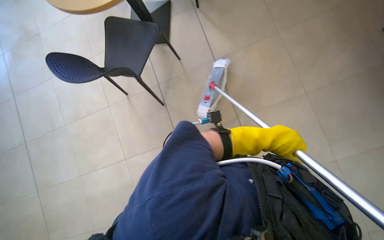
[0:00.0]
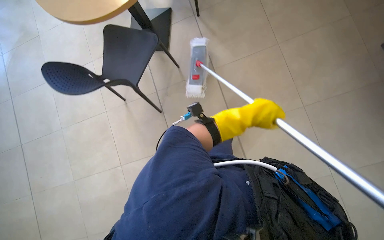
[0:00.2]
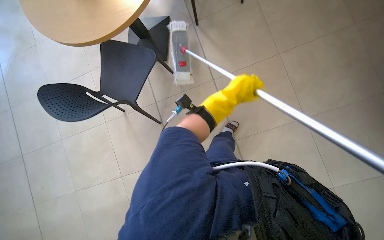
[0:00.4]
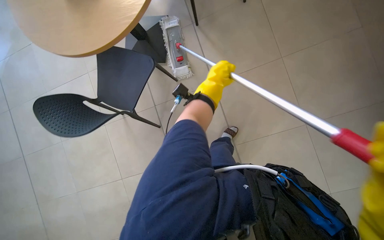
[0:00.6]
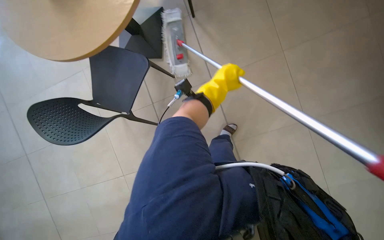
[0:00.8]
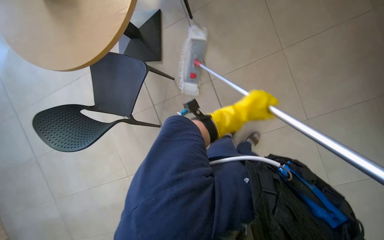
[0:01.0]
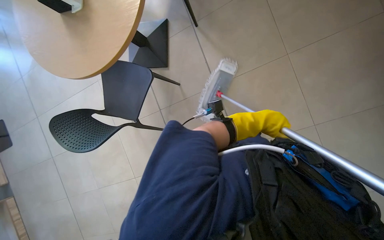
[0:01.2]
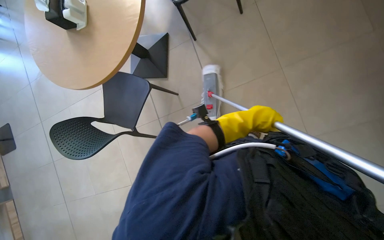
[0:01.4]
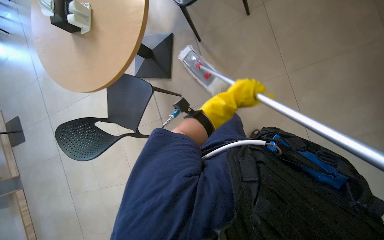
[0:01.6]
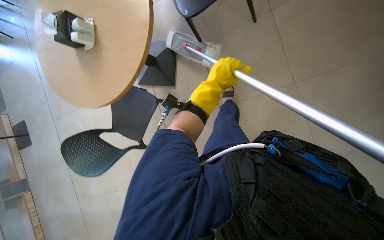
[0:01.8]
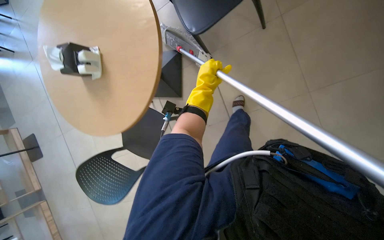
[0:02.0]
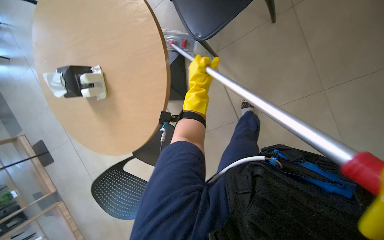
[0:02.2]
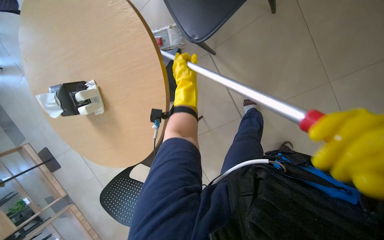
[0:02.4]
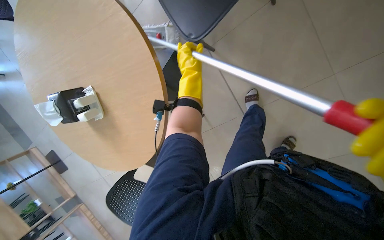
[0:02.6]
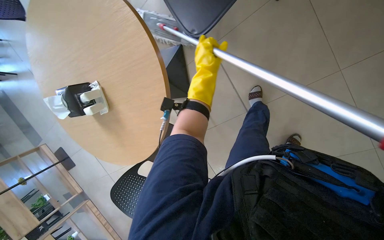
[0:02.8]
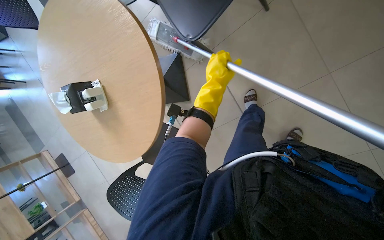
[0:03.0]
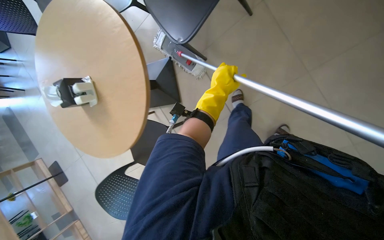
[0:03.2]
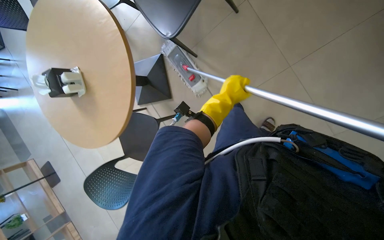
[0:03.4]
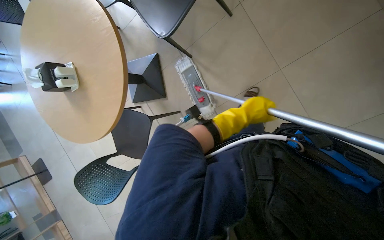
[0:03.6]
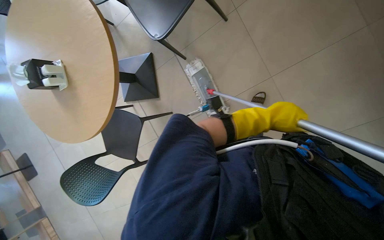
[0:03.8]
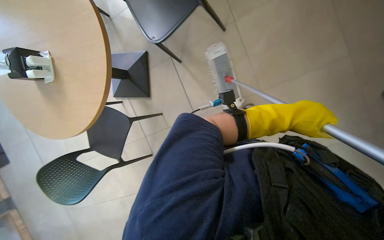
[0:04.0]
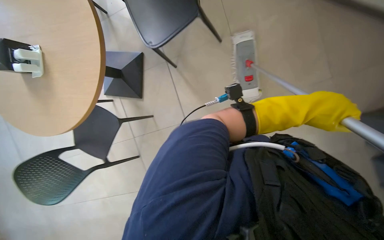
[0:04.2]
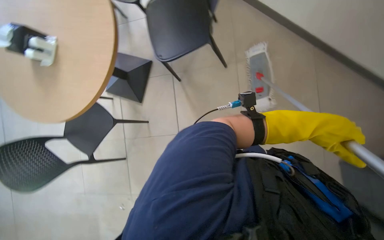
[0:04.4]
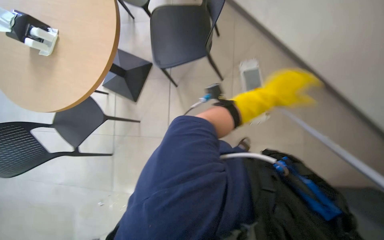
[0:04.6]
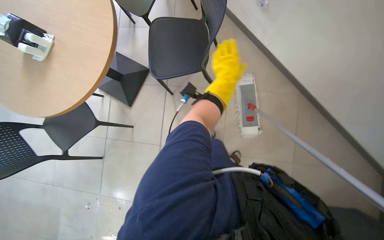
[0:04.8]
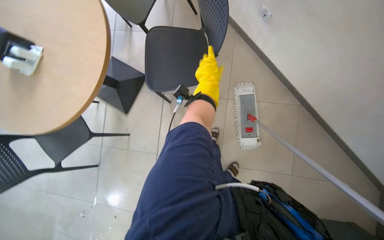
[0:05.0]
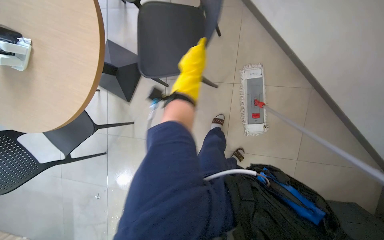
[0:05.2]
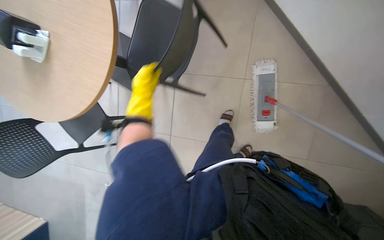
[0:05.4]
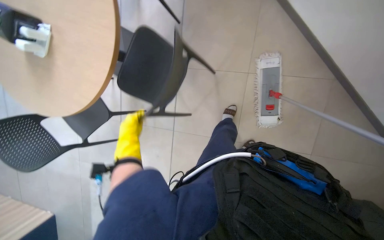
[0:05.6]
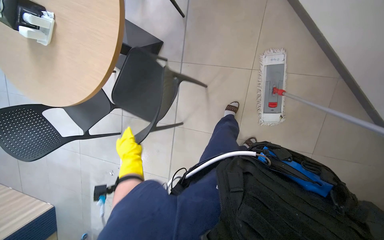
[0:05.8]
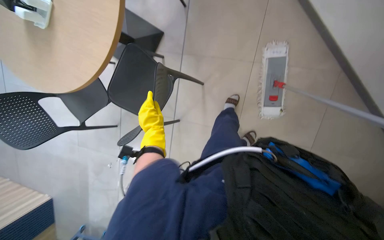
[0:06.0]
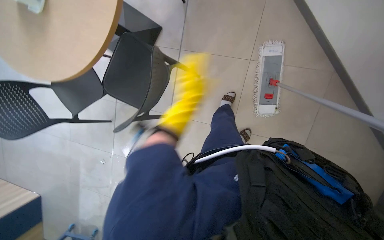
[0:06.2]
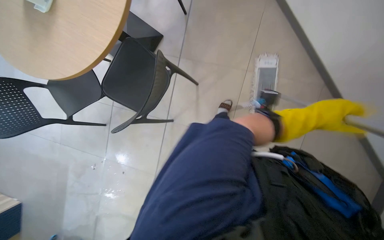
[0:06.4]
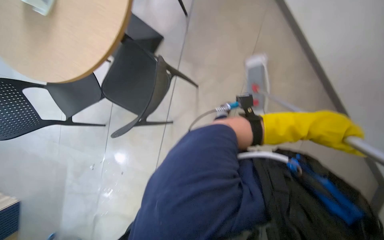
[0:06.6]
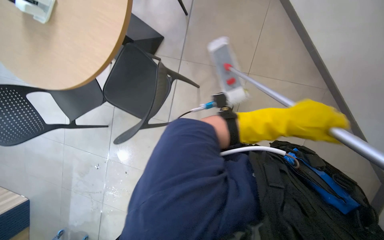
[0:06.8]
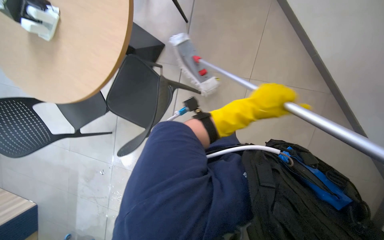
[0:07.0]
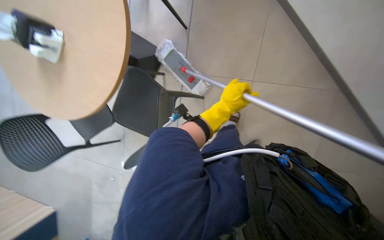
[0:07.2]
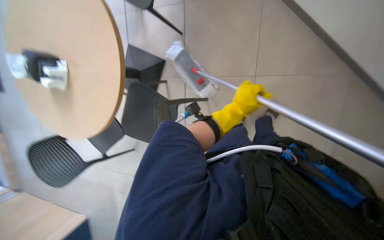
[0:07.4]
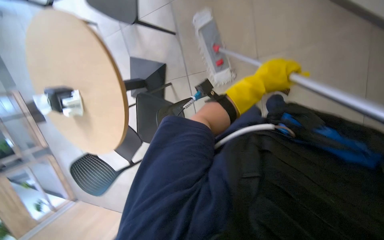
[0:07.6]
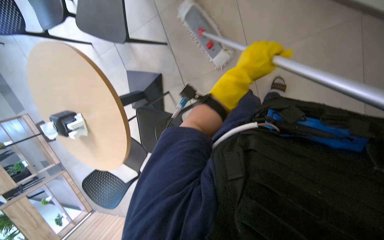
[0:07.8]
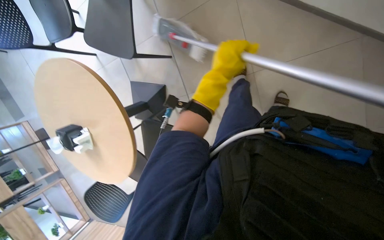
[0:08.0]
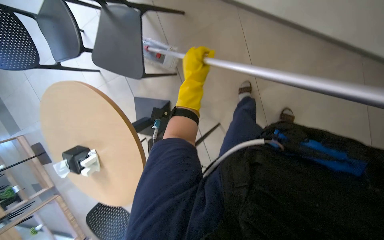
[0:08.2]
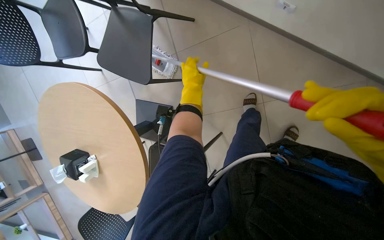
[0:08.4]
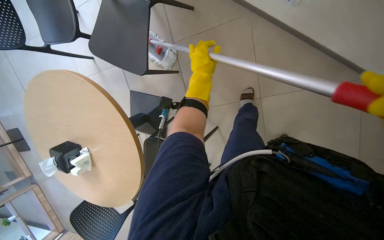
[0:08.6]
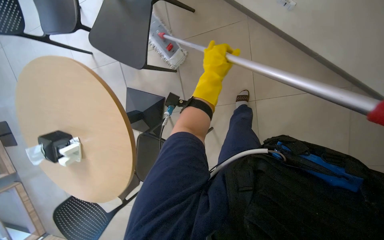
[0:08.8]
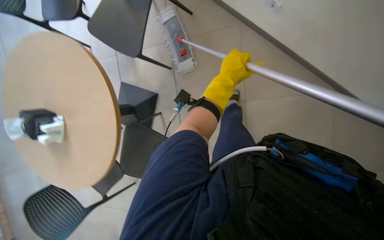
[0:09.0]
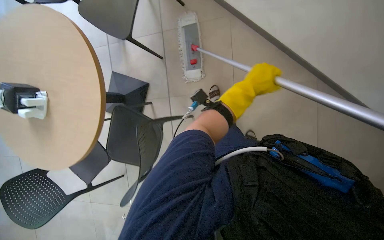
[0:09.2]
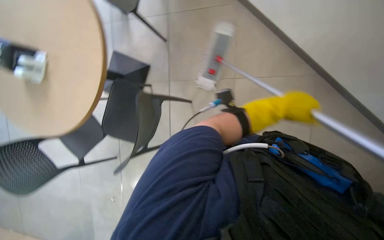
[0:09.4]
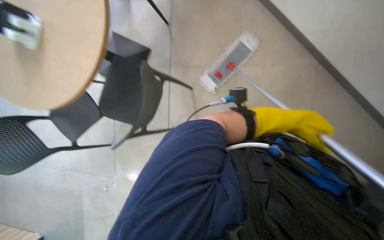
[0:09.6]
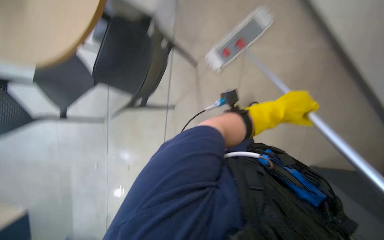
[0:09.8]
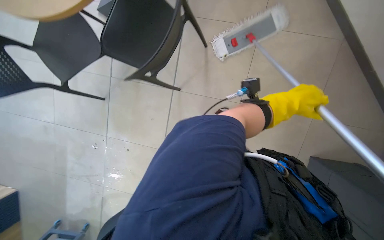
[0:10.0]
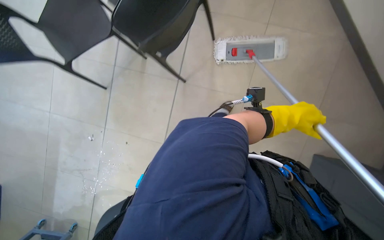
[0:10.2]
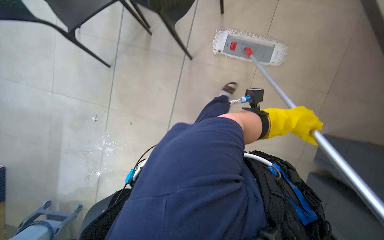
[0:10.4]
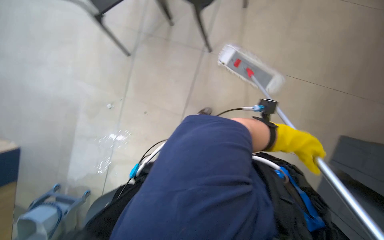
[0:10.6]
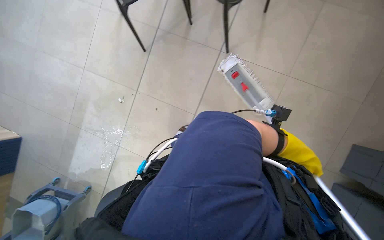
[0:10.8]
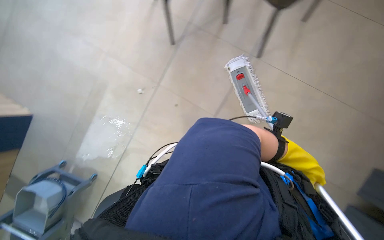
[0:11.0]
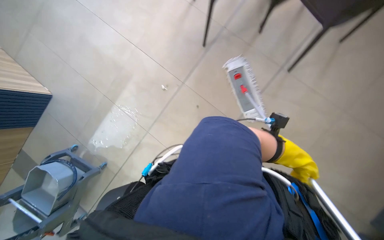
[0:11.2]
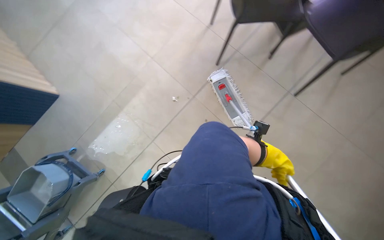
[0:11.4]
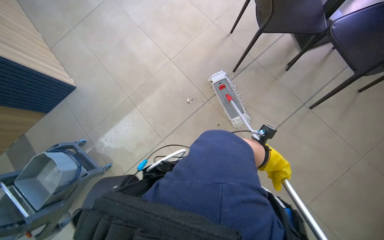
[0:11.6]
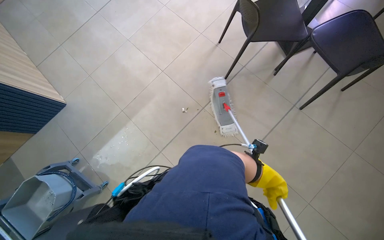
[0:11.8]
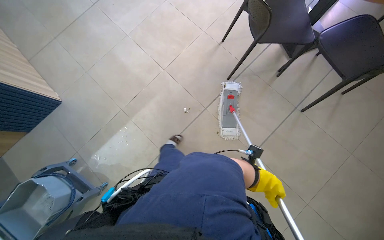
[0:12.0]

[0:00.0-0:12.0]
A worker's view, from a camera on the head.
Job: mopping floor.
The whole recording: Mopping cafeteria floor. The worker mops the cafeteria floor, moving chairs to clear the area.
0:00.0 to 0:01.6: The camera pitches upward, by about 15 degrees. The left hand shifts roughly 15 cm up the picture.
0:03.0 to 0:04.4: The camera sweeps to the right, by roughly 15 degrees. The left hand travels to the right by roughly 50 cm.
0:04.4 to 0:06.0: The left hand goes roughly 60 cm to the left.
0:09.0 to 0:10.4: The view tilts roughly 15 degrees downward.
0:10.4 to 0:12.0: The camera travels to the left, approximately 40 cm. The scene rotates clockwise by some 30 degrees.

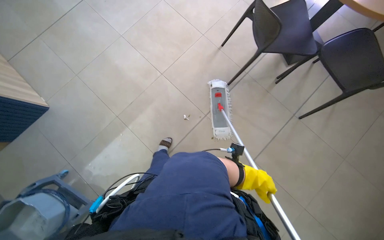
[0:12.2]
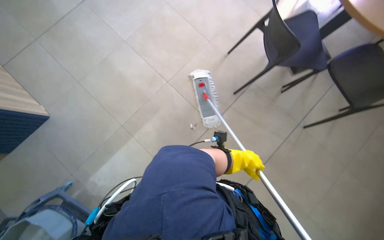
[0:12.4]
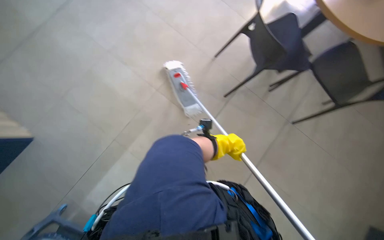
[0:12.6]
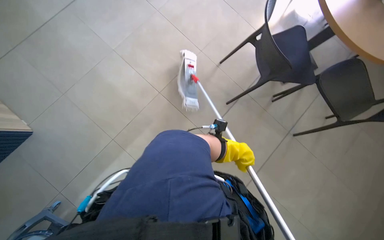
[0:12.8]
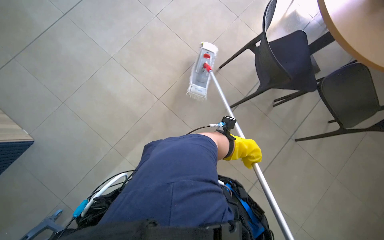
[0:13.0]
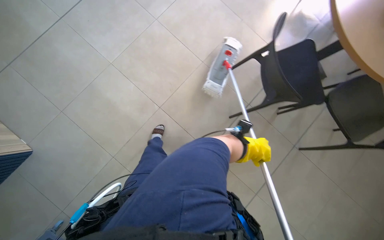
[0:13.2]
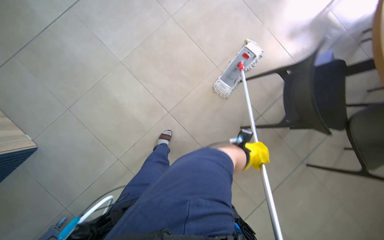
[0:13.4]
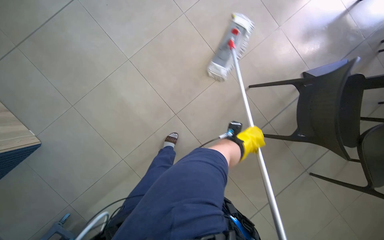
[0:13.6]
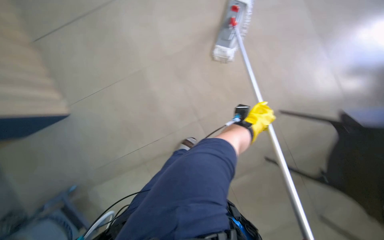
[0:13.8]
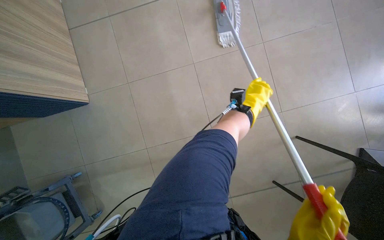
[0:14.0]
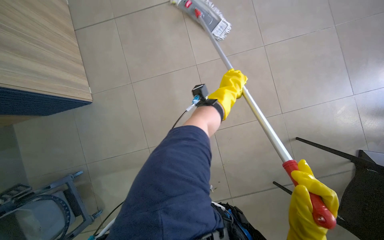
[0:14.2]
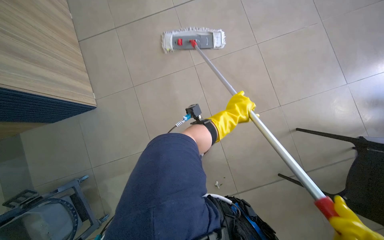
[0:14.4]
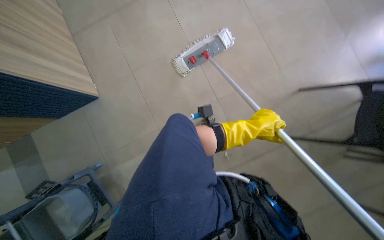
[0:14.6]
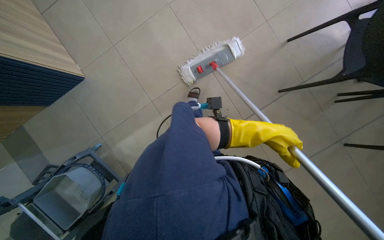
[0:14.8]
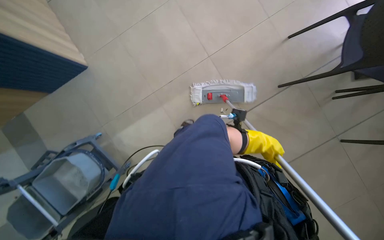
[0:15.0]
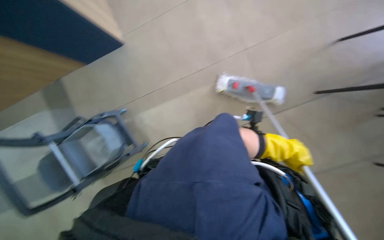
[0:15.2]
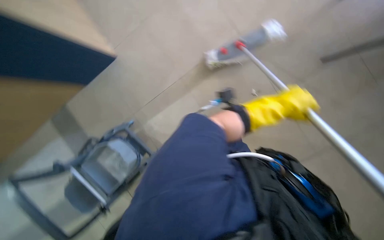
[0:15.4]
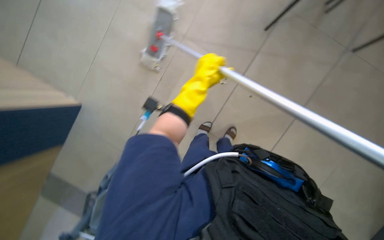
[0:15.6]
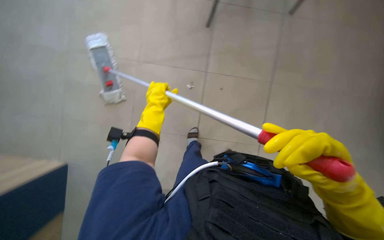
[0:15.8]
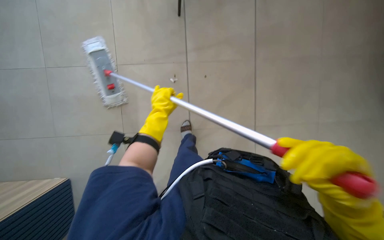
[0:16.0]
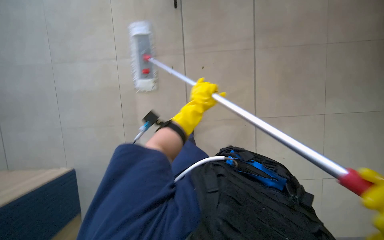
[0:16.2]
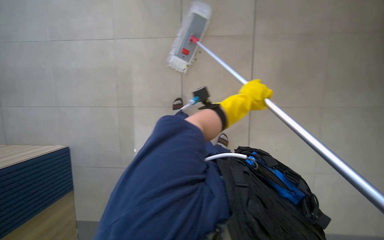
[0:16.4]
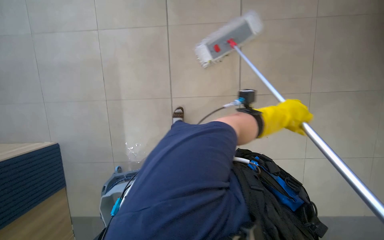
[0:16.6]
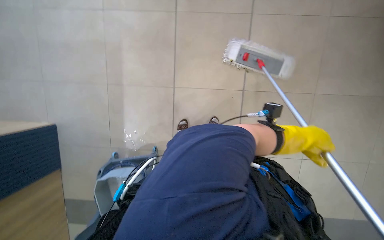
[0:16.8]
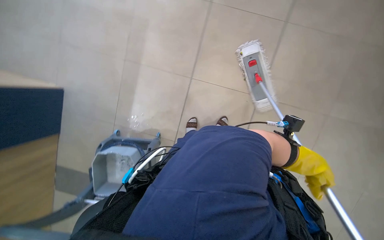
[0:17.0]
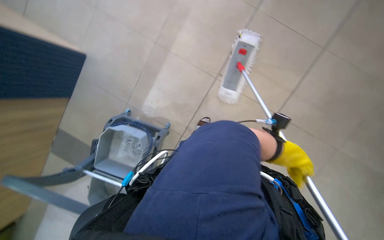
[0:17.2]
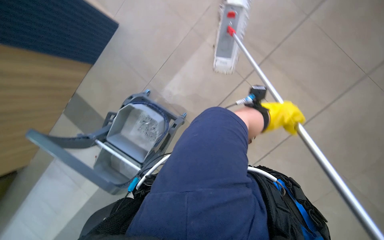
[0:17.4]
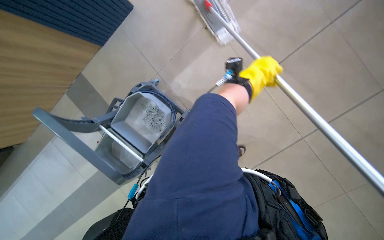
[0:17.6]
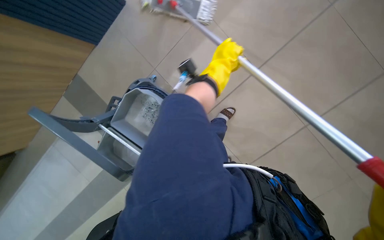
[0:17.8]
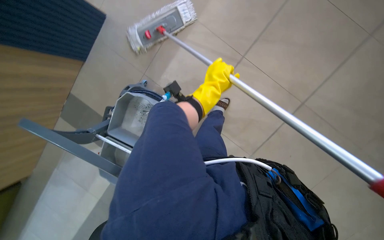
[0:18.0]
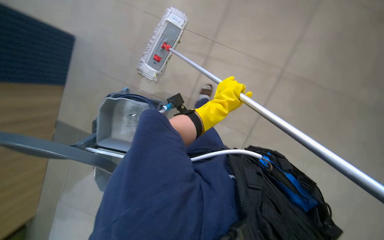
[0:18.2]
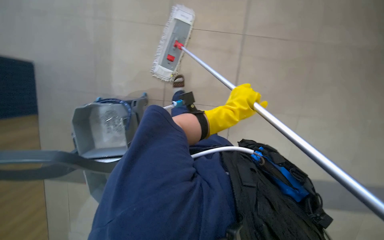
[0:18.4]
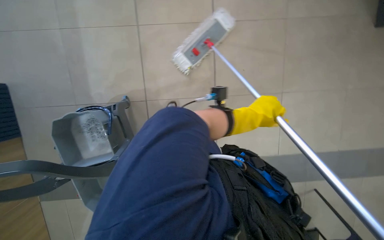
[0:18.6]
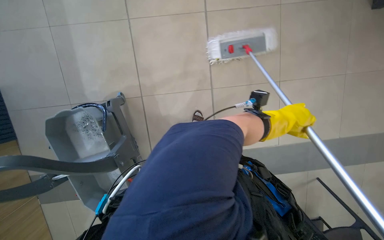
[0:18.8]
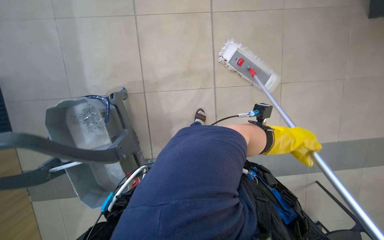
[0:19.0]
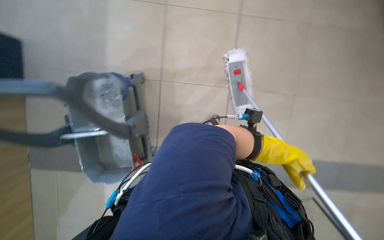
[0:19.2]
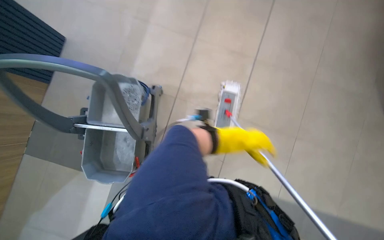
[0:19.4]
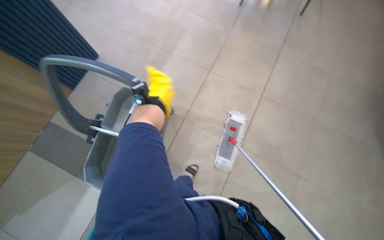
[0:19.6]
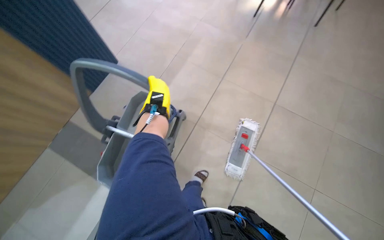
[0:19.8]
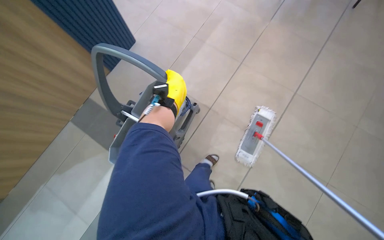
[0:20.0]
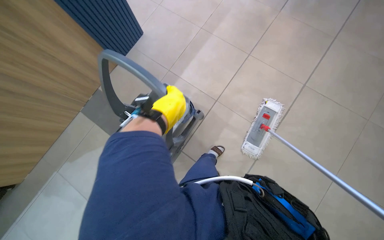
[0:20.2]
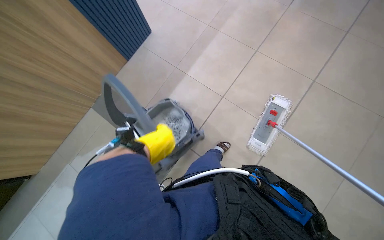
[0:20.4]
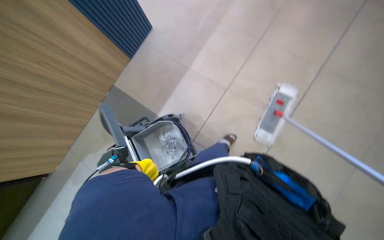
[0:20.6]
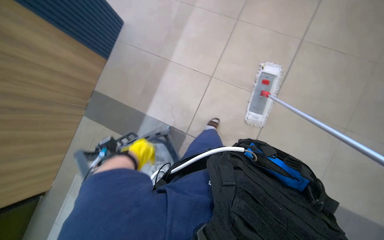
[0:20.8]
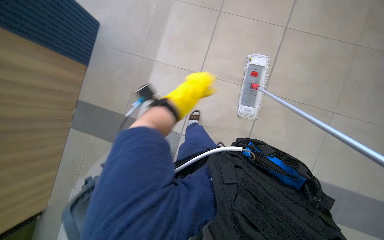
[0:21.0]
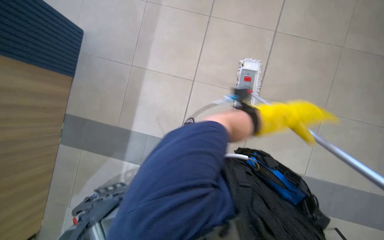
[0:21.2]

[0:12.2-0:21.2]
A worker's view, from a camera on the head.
Job: mopping floor.
The whole recording: Mopping cafeteria floor. The worker mops the cafeteria floor, moving chairs to clear the area.
0:12.2 to 0:13.8: The camera is carried approximately 60 cm.
0:13.8 to 0:15.2: The wearer moves approximately 40 cm.
0:15.2 to 0:16.6: Everything in view rotates approximately 35 degrees counterclockwise.
0:16.6 to 0:18.2: The view tips downward by about 15 degrees. The scene rotates clockwise by some 30 degrees.
0:18.2 to 0:19.8: The view tilts approximately 15 degrees upward. The scene turns roughly 30 degrees clockwise in the picture.
0:19.8 to 0:21.2: The view tilts approximately 15 degrees downward.
